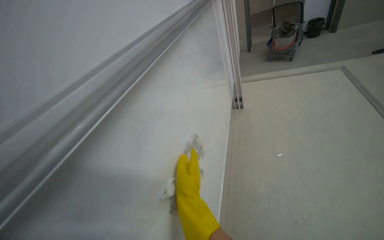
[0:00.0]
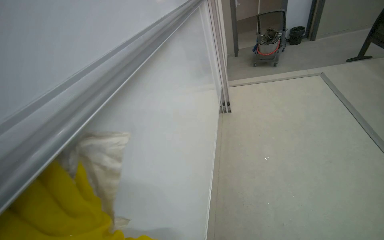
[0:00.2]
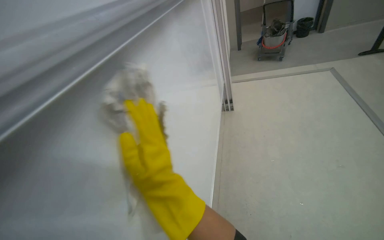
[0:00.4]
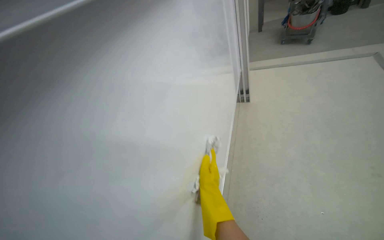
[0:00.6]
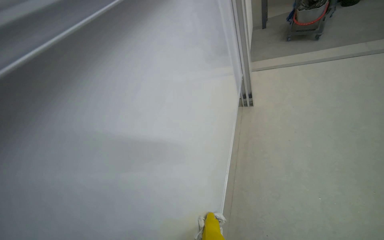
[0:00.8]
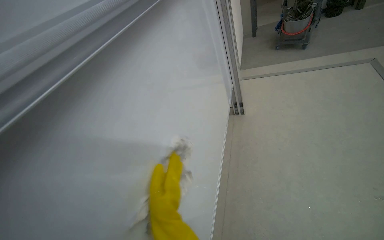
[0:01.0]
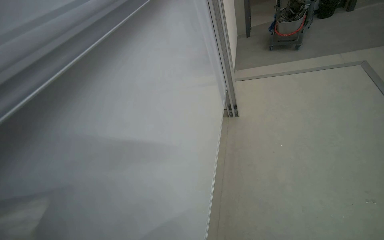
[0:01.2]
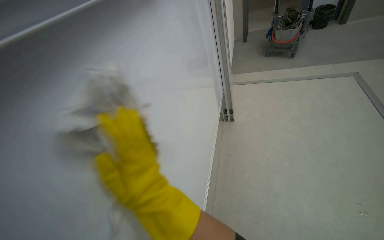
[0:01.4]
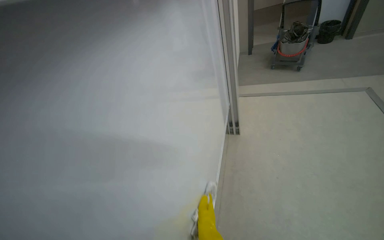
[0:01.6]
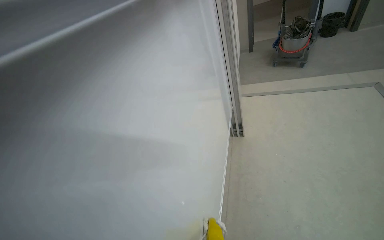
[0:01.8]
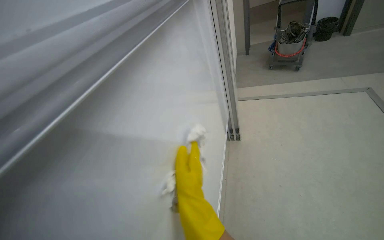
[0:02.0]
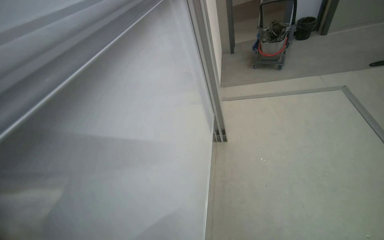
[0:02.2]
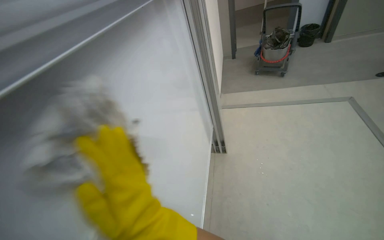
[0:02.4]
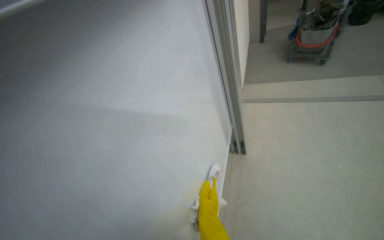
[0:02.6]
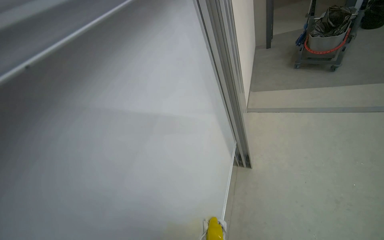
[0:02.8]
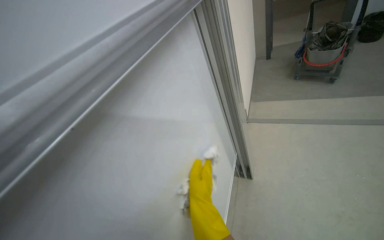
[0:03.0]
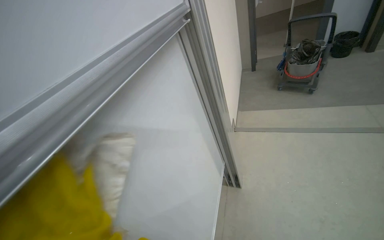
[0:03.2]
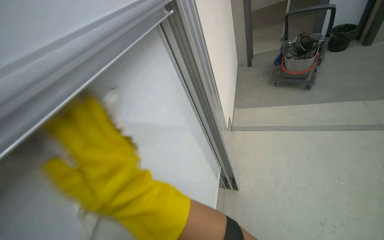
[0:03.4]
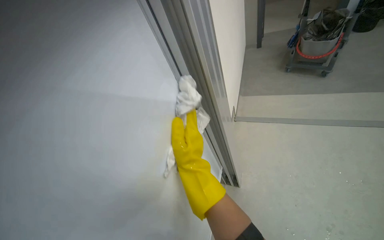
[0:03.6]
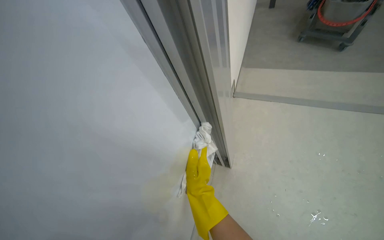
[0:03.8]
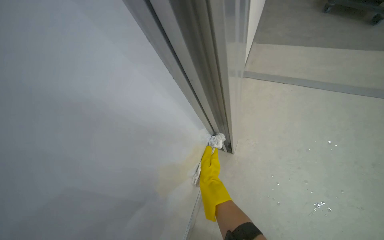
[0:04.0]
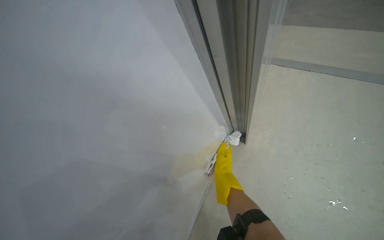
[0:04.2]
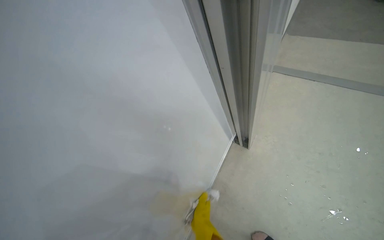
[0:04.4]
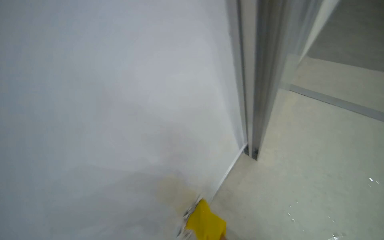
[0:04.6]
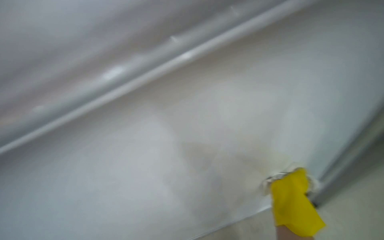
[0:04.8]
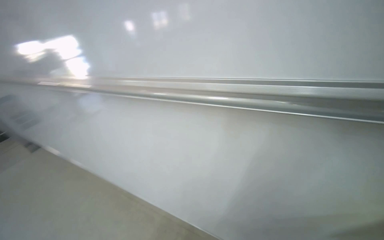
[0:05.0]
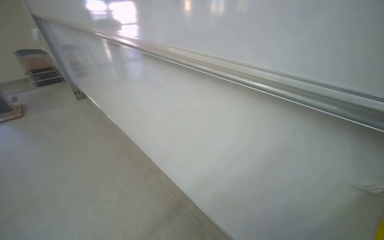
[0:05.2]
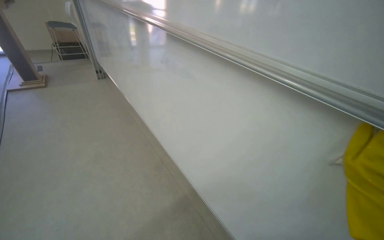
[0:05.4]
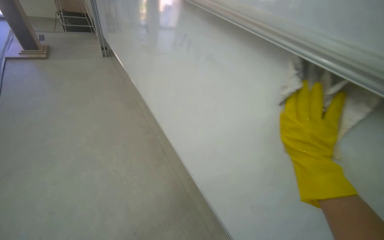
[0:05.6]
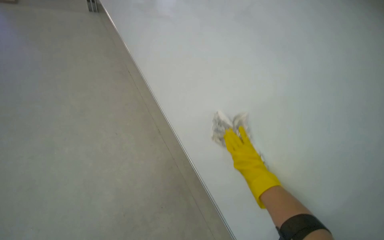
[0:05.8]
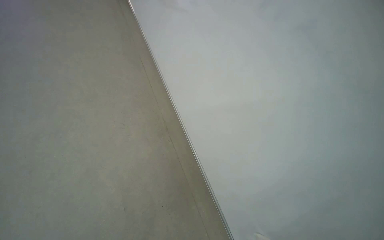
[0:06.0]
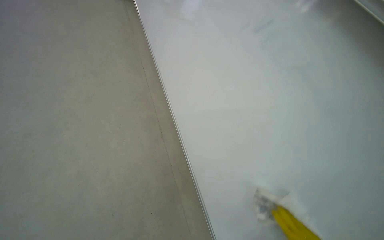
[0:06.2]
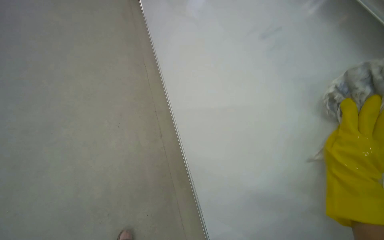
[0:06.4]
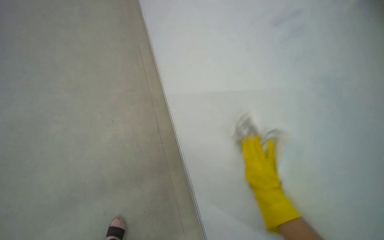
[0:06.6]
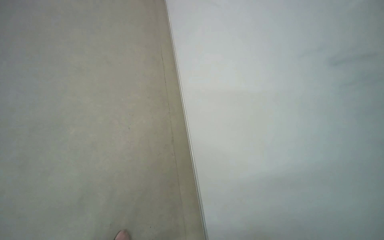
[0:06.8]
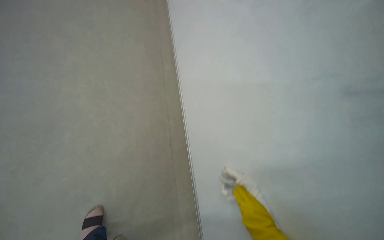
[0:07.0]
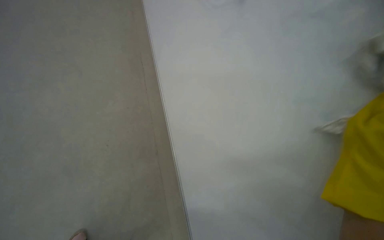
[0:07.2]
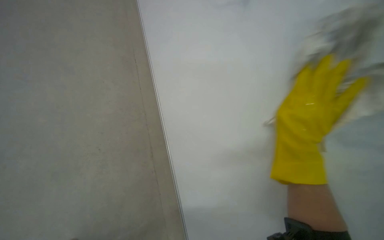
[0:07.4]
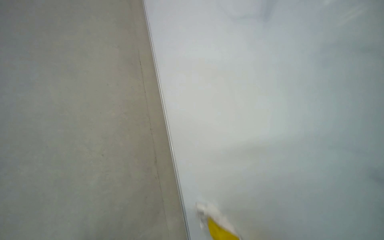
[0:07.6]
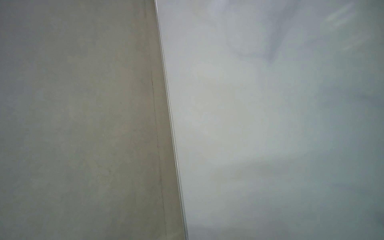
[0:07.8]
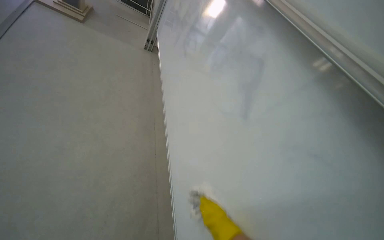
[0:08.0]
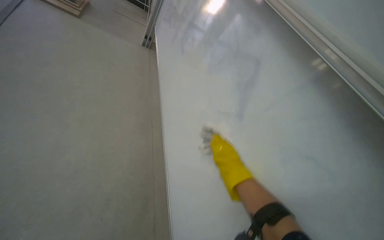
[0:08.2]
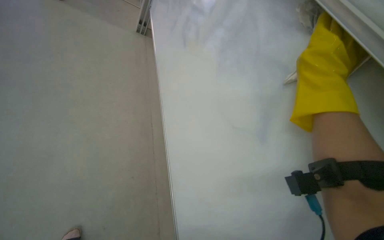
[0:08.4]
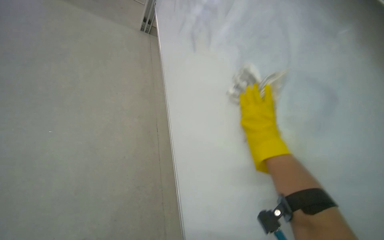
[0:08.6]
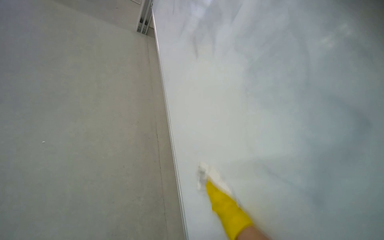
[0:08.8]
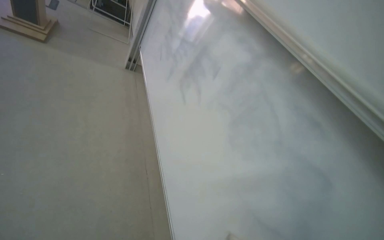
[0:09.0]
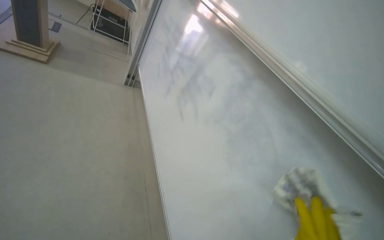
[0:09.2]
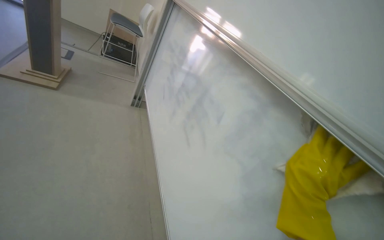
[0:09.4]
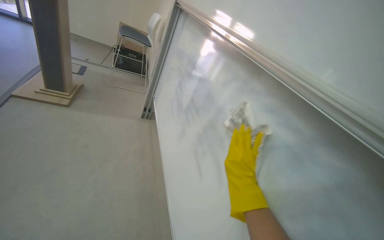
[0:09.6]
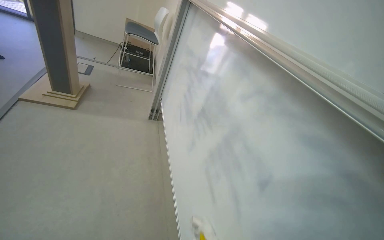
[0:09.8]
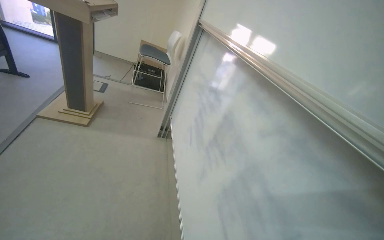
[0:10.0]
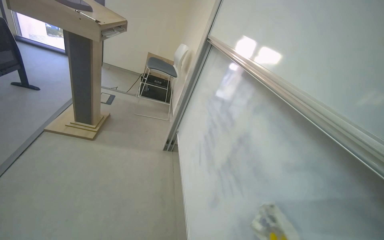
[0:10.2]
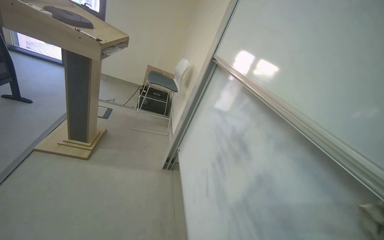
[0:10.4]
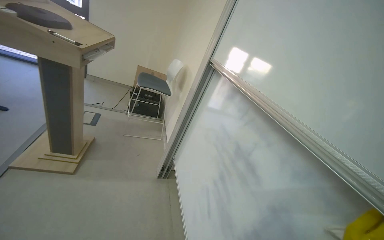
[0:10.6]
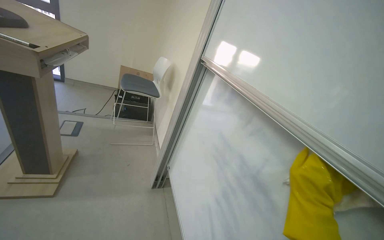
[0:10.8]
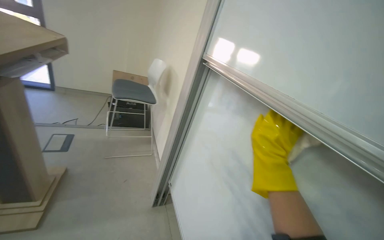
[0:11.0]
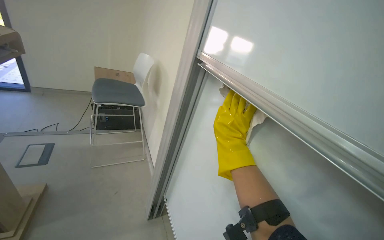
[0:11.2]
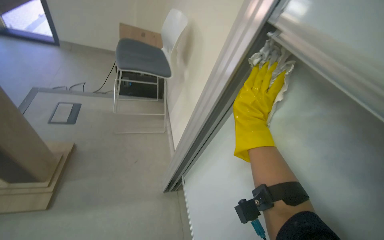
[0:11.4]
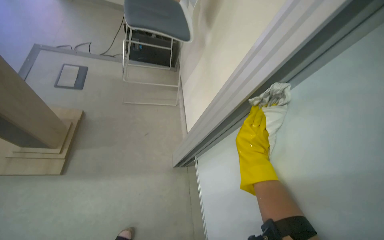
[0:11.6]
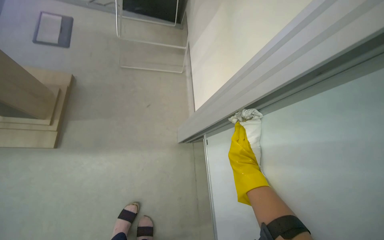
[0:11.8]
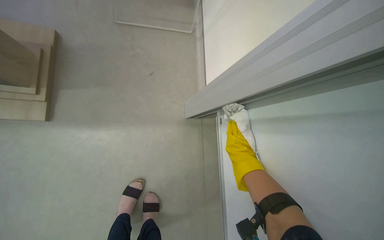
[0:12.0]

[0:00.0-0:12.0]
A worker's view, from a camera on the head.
Job: wiping surfaces.
The whole recording: Cleaning whiteboard and tracks. The worker cleans the whiteboard surface and its tracks with a cloth and spray.
0:00.0 to 0:01.6: The wearer moves some 50 cm.
0:01.6 to 0:03.0: The head travels roughly 50 cm.
0:03.0 to 0:04.4: The camera is carried about 40 cm. The view tilts some 25 degrees downward.
0:04.4 to 0:06.0: The head rotates roughly 120 degrees to the left.
0:06.0 to 0:07.6: The view tips downward by roughly 20 degrees.
0:07.6 to 0:09.0: The view tips upward by roughly 25 degrees.
0:09.0 to 0:10.4: The camera travels approximately 60 cm. The view tilts some 20 degrees upward.
0:10.4 to 0:12.0: The wearer moves some 1 m. The view tilts some 50 degrees downward.

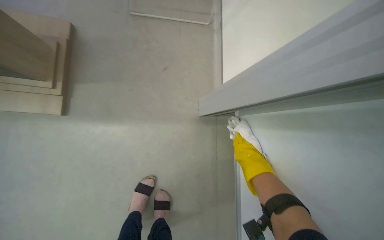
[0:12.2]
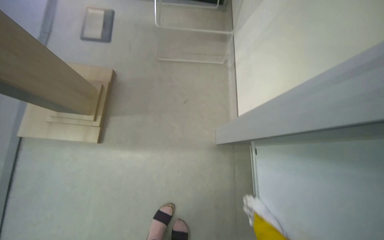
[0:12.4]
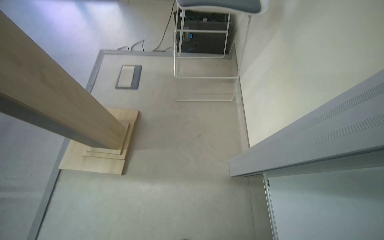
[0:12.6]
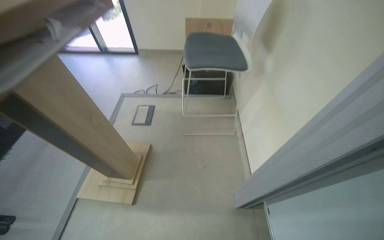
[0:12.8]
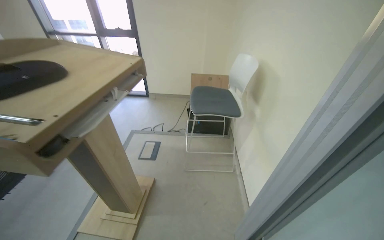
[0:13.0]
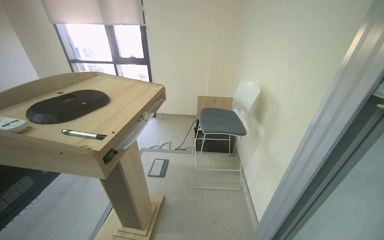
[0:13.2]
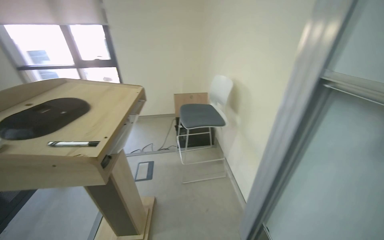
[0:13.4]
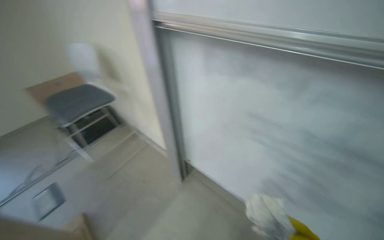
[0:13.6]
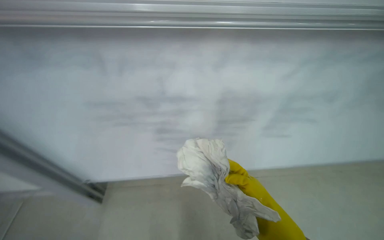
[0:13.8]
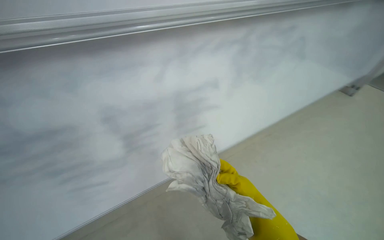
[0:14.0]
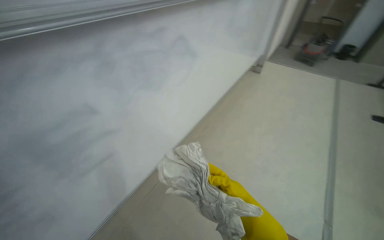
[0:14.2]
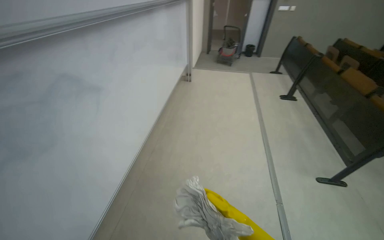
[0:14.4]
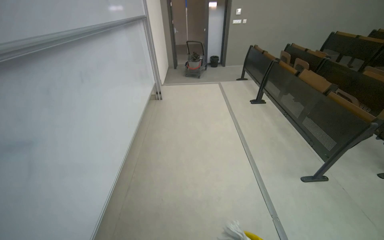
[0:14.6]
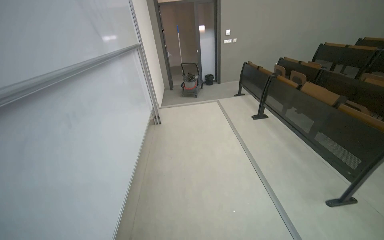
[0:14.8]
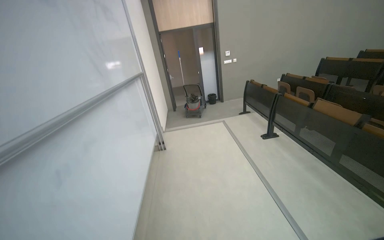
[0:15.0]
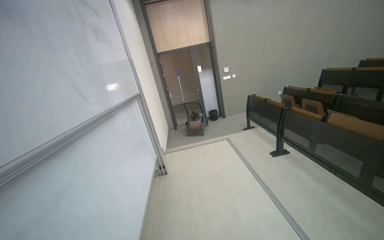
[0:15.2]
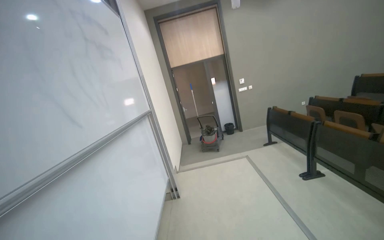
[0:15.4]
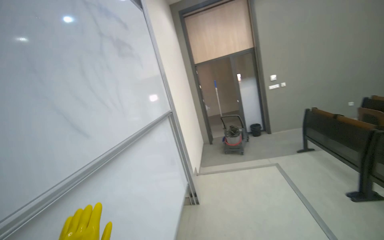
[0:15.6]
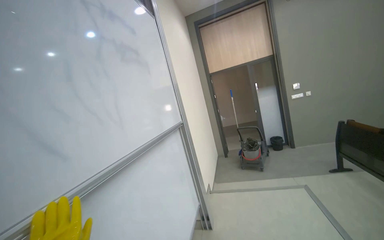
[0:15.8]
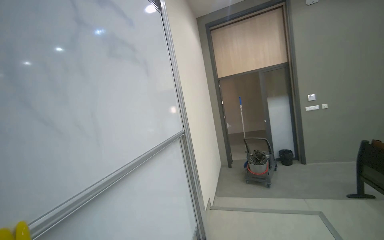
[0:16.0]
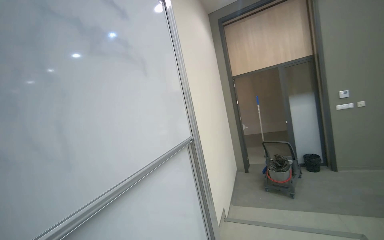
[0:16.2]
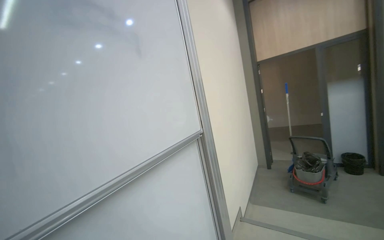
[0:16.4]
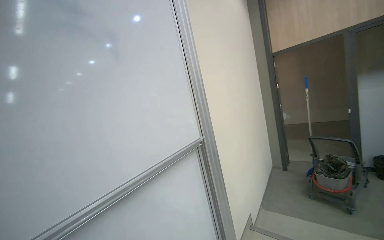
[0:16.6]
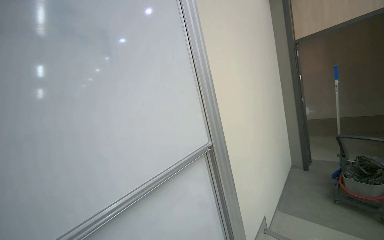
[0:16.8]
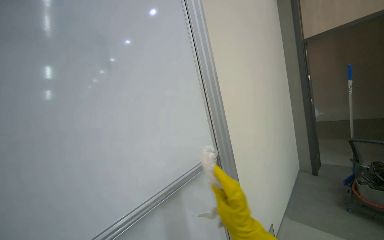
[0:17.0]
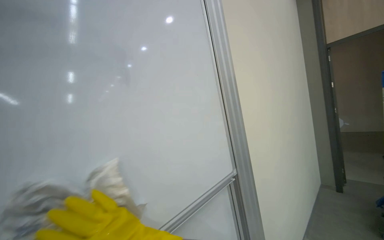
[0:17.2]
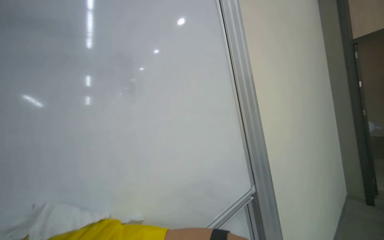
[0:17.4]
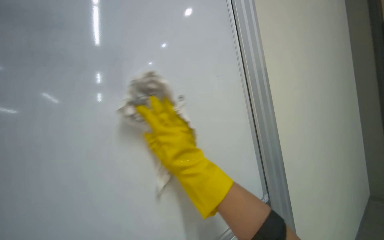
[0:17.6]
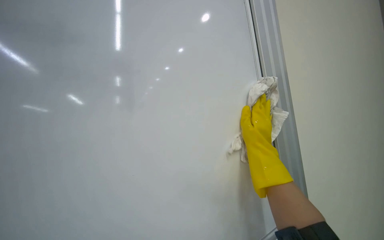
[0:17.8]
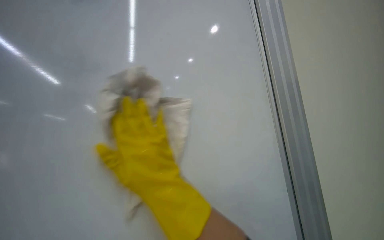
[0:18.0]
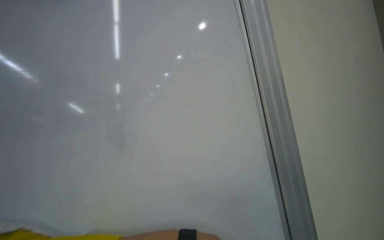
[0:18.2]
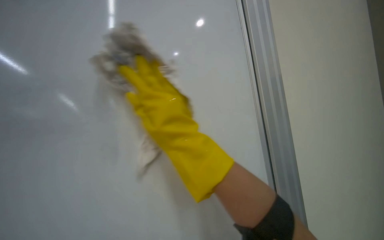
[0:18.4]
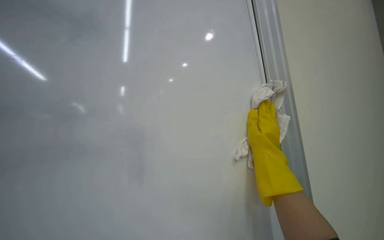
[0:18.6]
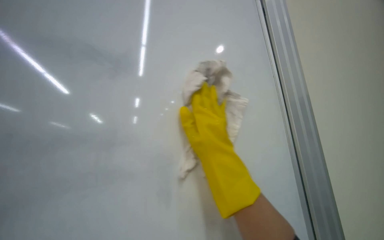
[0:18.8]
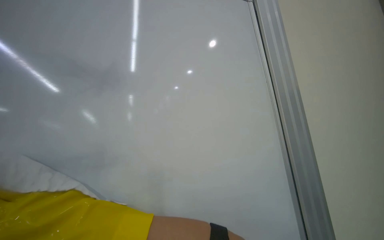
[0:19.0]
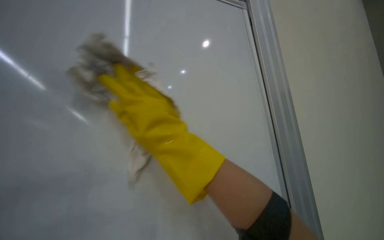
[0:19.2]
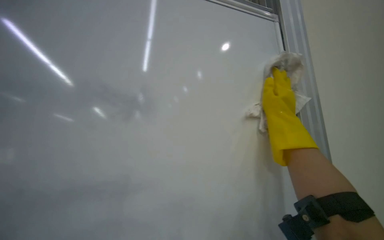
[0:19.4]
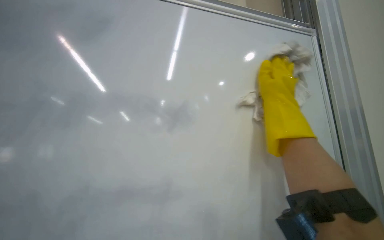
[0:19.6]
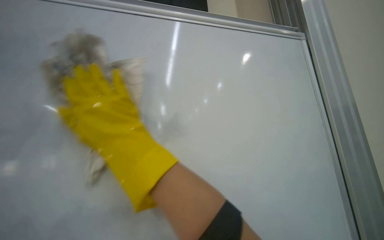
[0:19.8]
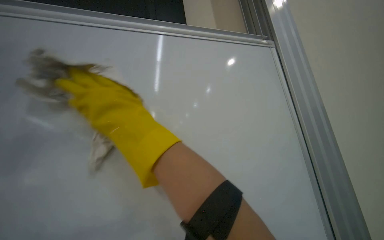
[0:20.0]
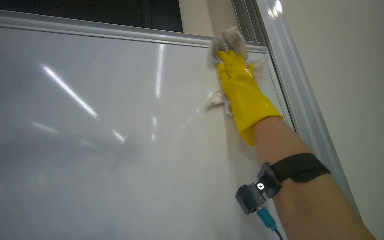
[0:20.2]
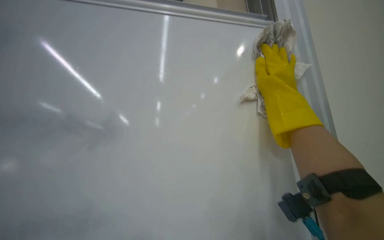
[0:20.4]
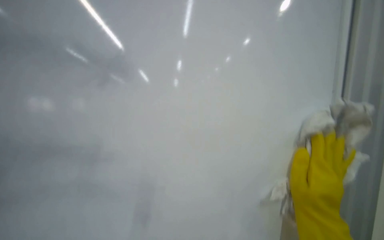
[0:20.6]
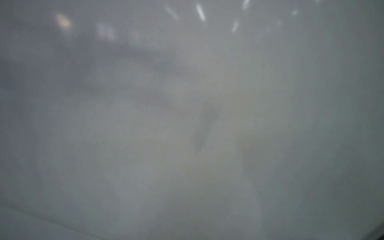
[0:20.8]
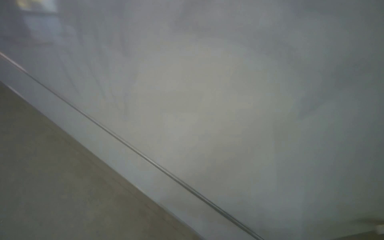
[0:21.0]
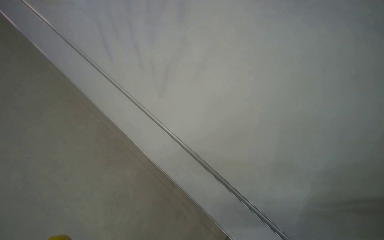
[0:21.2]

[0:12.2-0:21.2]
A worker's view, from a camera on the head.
Job: wiping surfaces.
The whole recording: Cleaning whiteboard and tracks. The worker cleans the whiteboard surface and its tracks with a cloth and spray.
0:13.8 to 0:15.2: The head travels about 90 cm. The wearer looks about 65 degrees further to the right. The view tips upward by some 35 degrees.
0:15.2 to 0:16.6: The wearer moves some 1 m. The camera sweeps to the left, by about 40 degrees.
0:18.2 to 0:19.8: The wearer's head swings roughly 20 degrees to the left.
0:19.8 to 0:21.2: The wearer looks about 55 degrees further to the left. The view tilts approximately 55 degrees downward.
